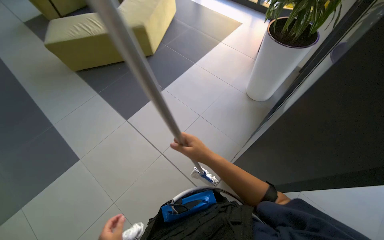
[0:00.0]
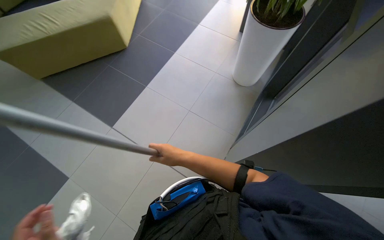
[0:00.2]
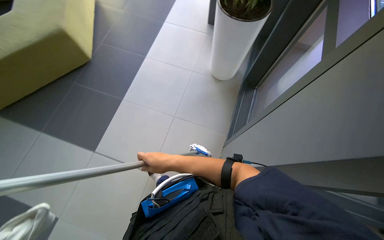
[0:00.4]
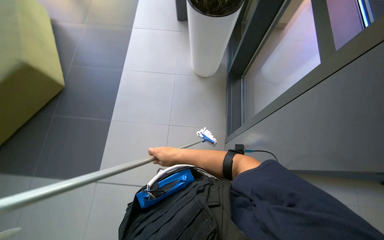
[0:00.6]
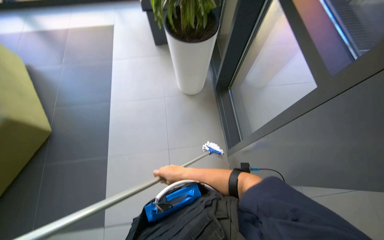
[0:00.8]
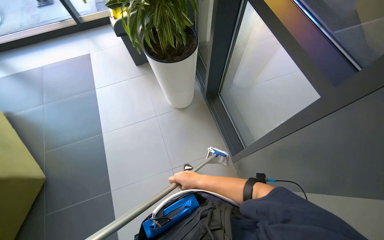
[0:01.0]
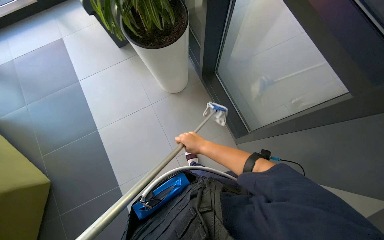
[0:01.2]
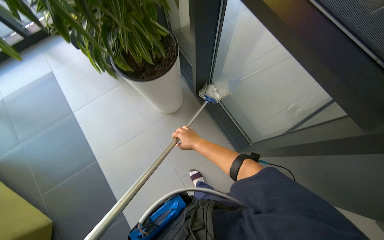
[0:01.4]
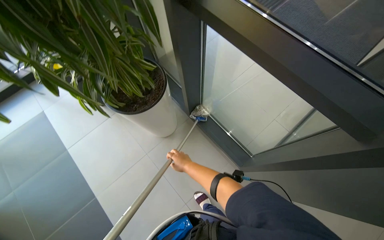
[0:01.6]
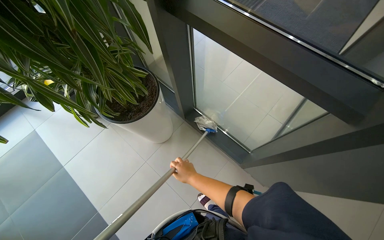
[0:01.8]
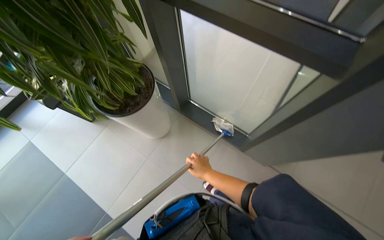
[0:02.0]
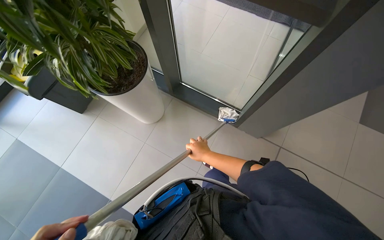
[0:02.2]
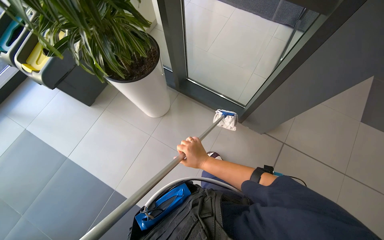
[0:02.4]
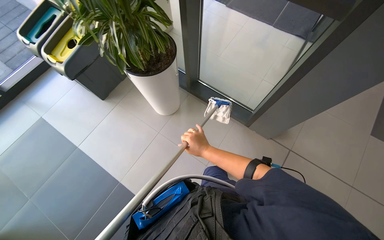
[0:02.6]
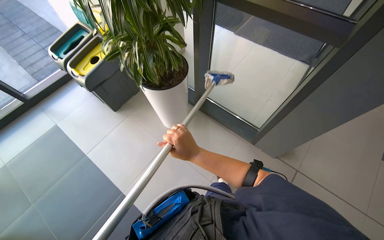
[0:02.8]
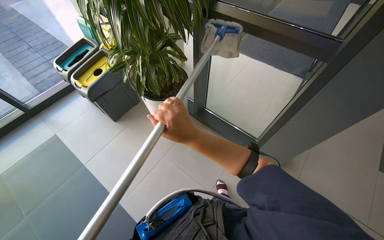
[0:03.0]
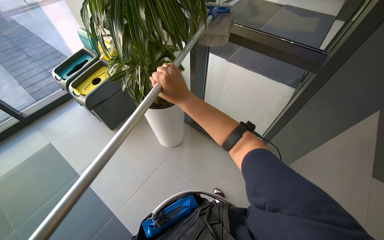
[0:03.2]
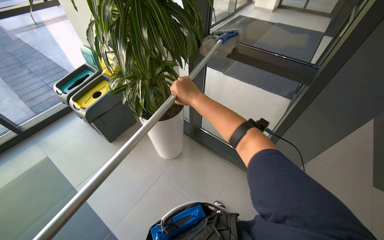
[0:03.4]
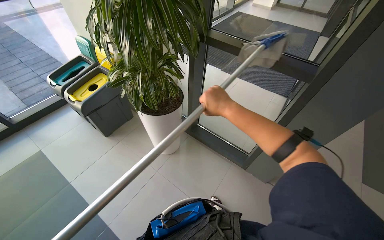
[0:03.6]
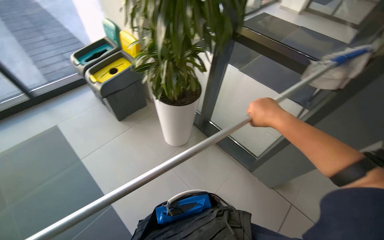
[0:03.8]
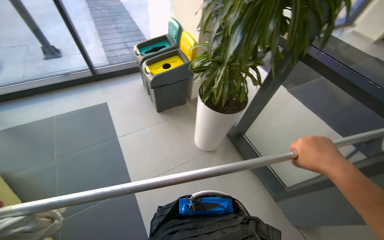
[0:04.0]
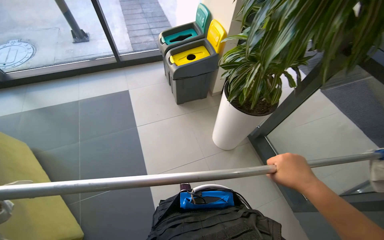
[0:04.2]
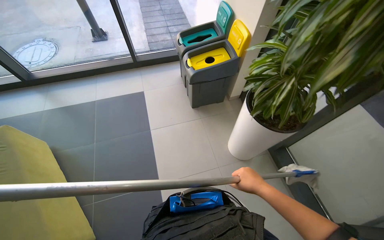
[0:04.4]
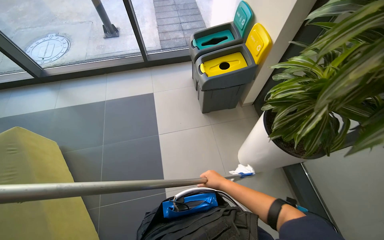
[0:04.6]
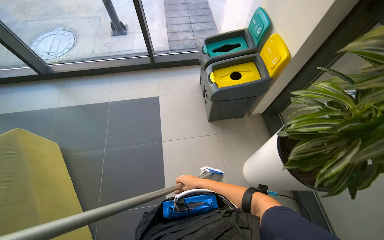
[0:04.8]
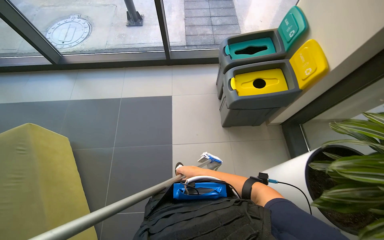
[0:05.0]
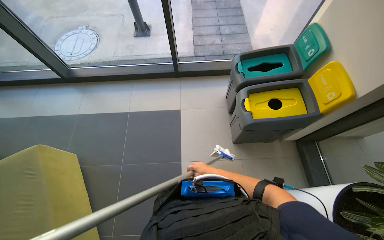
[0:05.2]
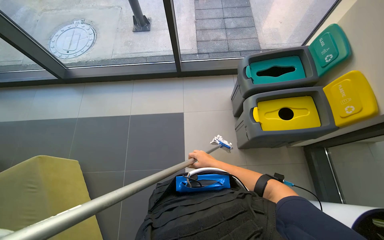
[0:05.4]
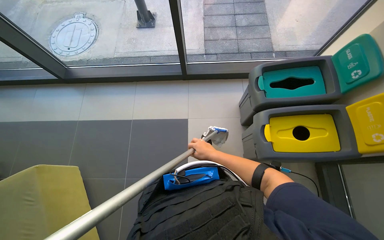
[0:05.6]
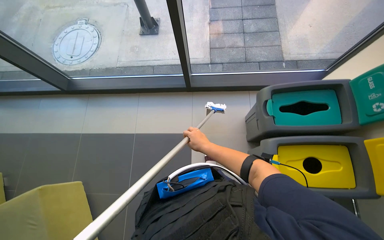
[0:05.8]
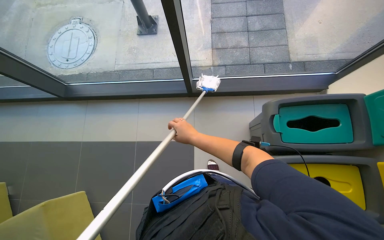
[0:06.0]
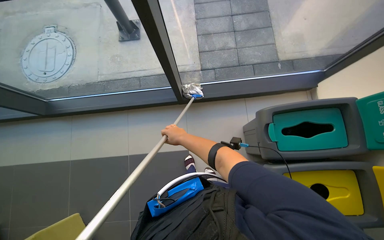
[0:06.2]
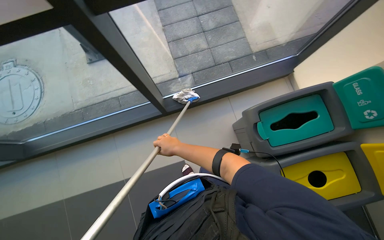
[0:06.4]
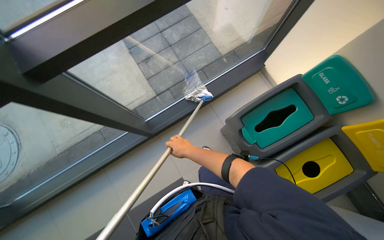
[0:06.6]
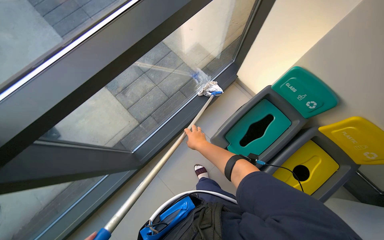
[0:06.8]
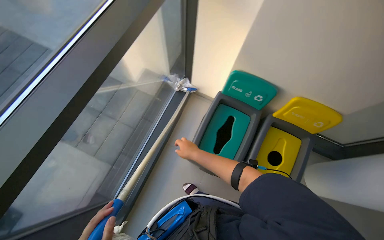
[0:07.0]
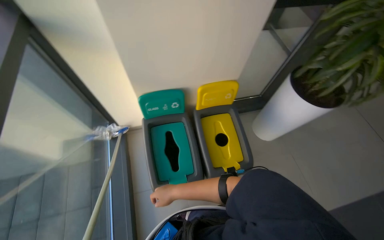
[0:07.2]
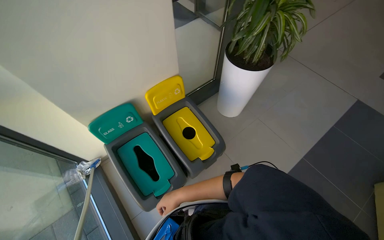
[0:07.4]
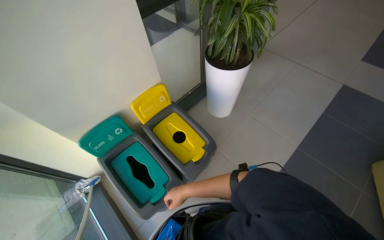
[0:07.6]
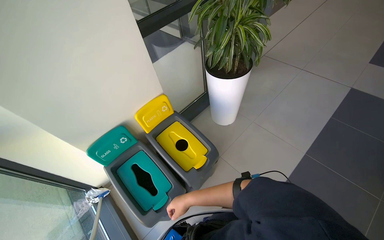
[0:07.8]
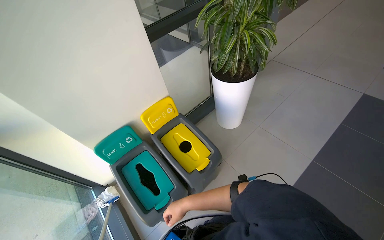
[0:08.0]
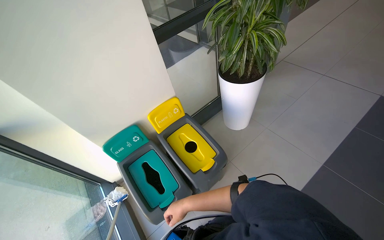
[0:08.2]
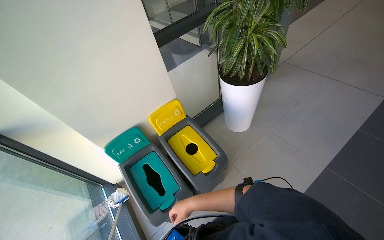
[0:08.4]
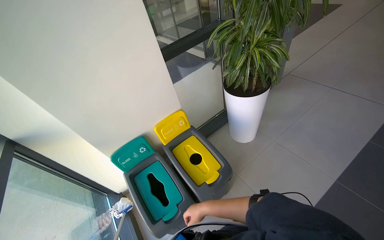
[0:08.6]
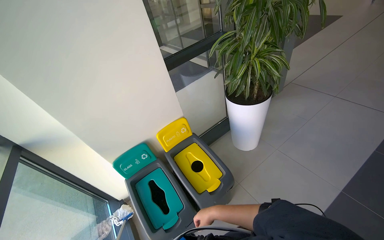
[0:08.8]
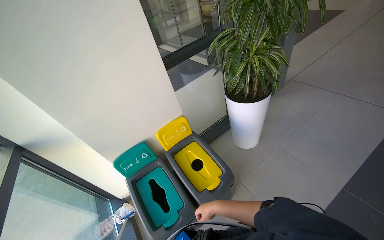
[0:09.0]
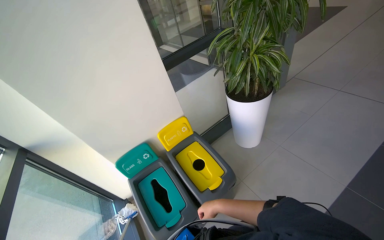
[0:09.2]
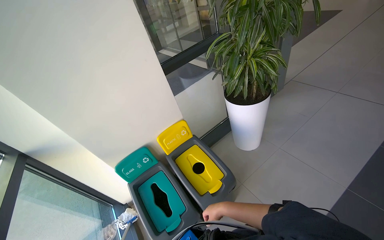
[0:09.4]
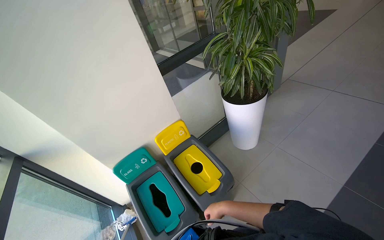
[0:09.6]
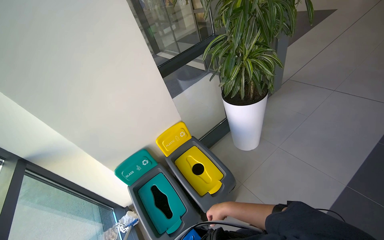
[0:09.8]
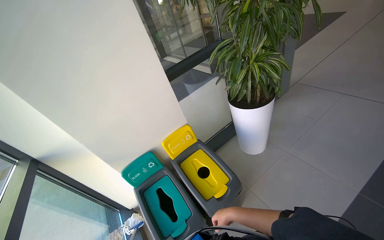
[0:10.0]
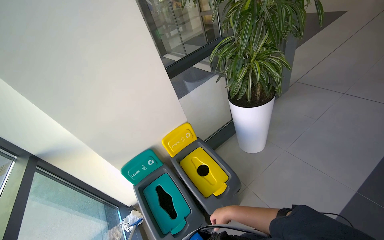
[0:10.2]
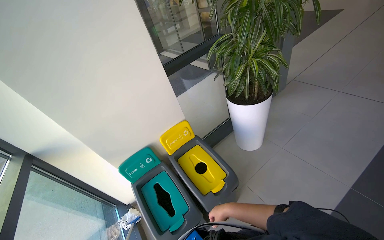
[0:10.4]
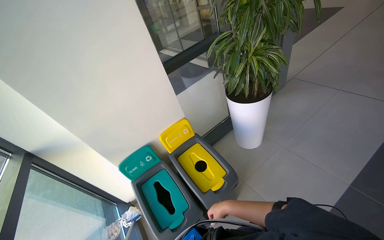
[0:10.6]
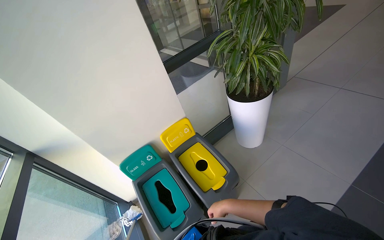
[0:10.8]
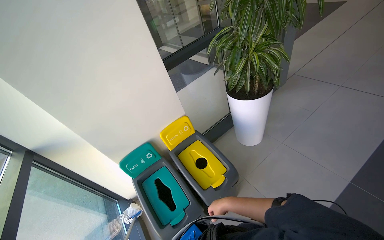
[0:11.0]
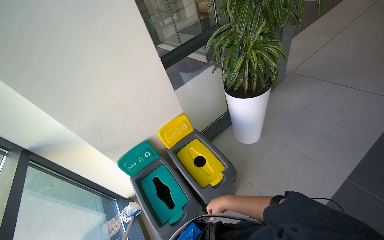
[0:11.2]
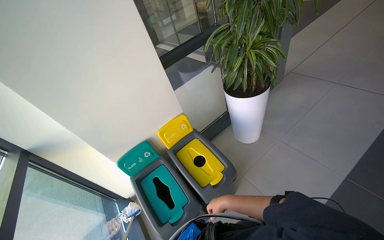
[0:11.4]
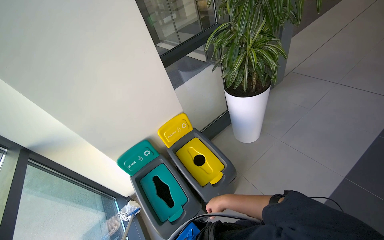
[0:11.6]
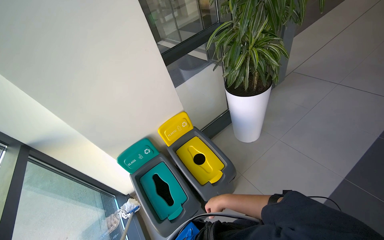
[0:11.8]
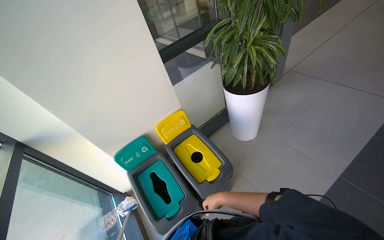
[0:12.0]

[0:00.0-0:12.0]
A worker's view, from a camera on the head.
Job: cleaning windows.
The whole recording: Cleaning glass windows. The worker cleans the large glass windows with a long-handled cleaning tool.
0:00.0 to 0:01.6: The wearer looks roughly 40 degrees further to the right. The right hand is displaced farther from the camera by roughly 25 cm.
0:01.6 to 0:03.0: The camera travels roughly 50 cm. The view tips upward by approximately 10 degrees.
0:03.0 to 0:04.4: The wearer's head swings about 35 degrees to the left.
0:04.4 to 0:06.0: The head travels some 1.5 m. The head rotates some 20 degrees to the left. The view tips downward by approximately 15 degrees.
0:06.0 to 0:07.6: The head turns to the right by about 135 degrees. The camera pitches upward, by about 15 degrees.
0:07.6 to 0:09.0: The wearer looks about 10 degrees further upward. The right hand shifts roughly 10 cm to the right.

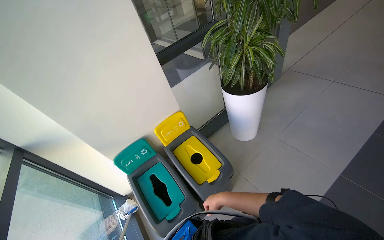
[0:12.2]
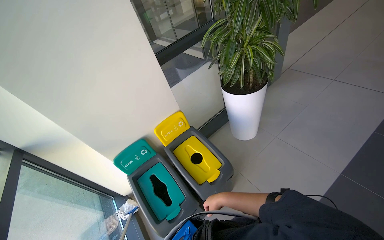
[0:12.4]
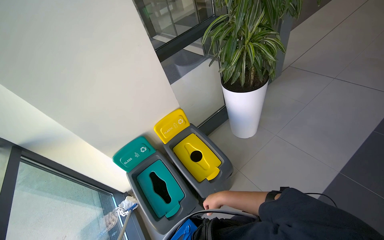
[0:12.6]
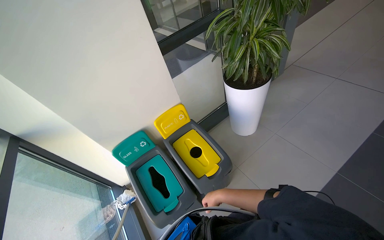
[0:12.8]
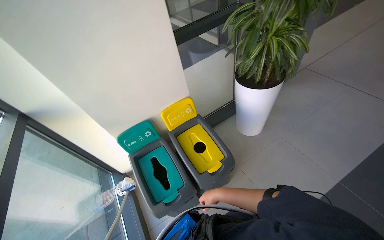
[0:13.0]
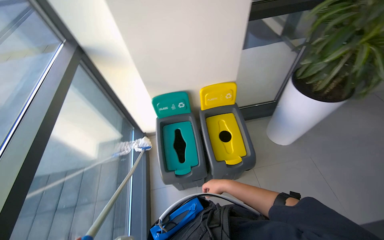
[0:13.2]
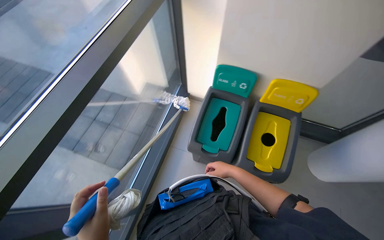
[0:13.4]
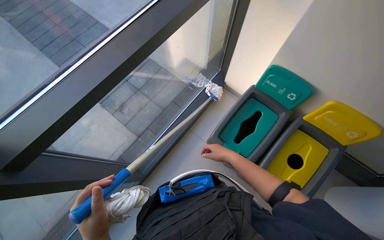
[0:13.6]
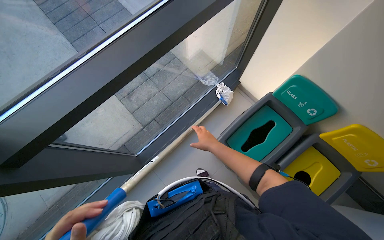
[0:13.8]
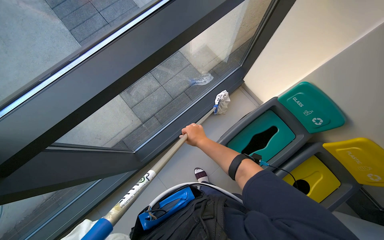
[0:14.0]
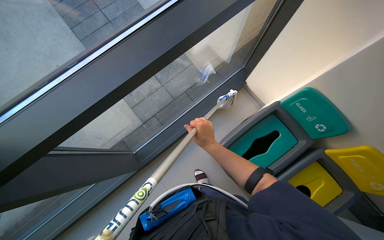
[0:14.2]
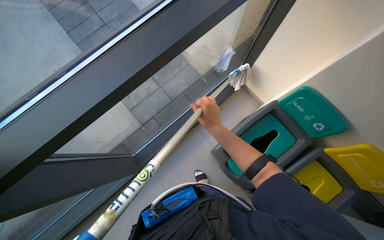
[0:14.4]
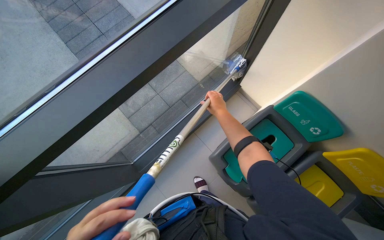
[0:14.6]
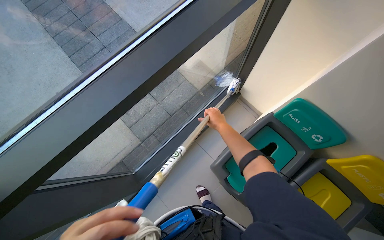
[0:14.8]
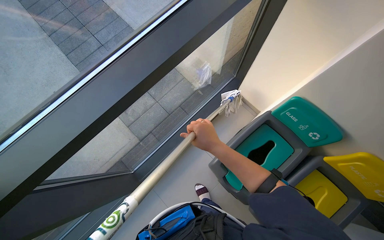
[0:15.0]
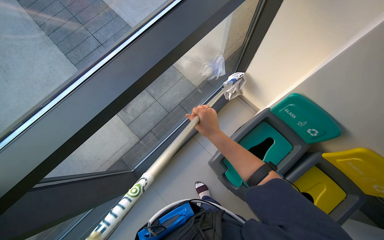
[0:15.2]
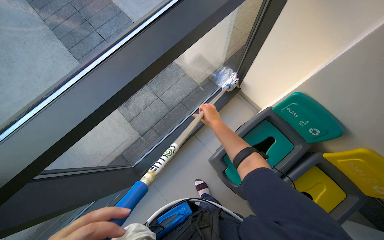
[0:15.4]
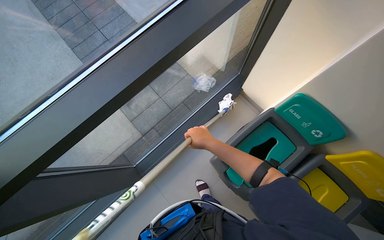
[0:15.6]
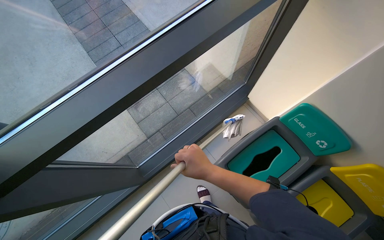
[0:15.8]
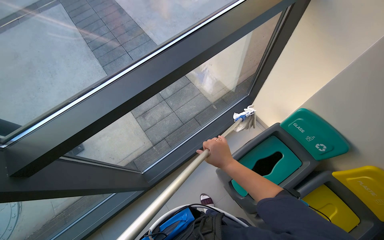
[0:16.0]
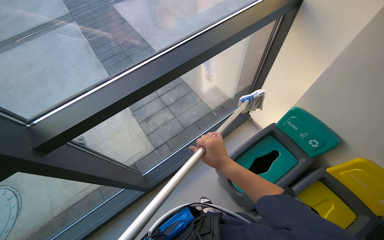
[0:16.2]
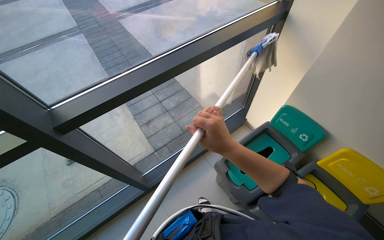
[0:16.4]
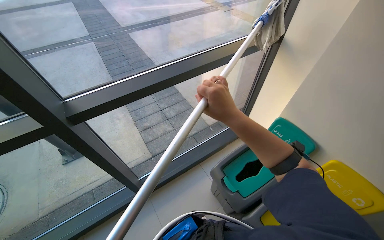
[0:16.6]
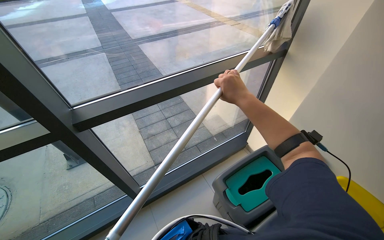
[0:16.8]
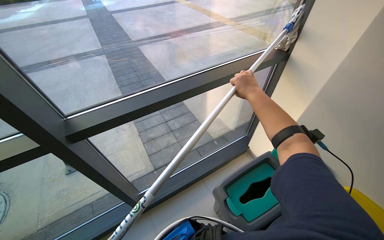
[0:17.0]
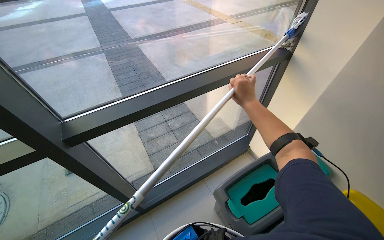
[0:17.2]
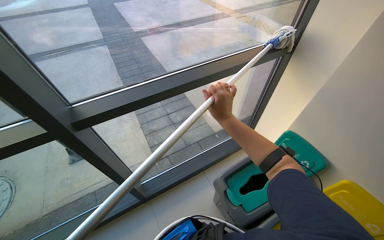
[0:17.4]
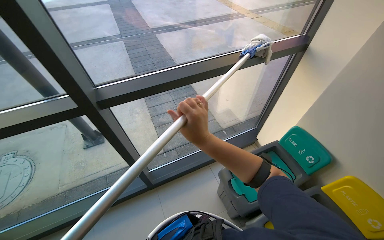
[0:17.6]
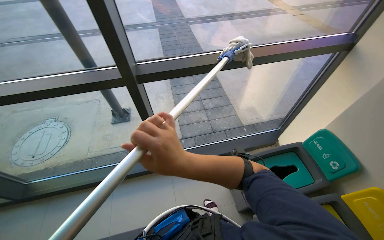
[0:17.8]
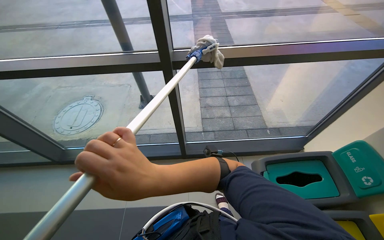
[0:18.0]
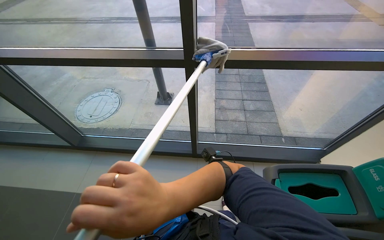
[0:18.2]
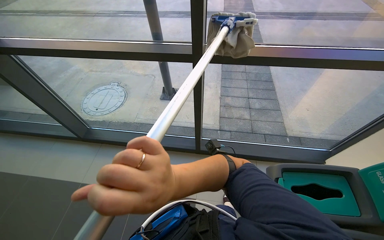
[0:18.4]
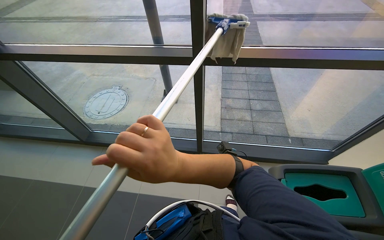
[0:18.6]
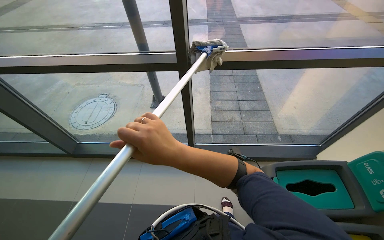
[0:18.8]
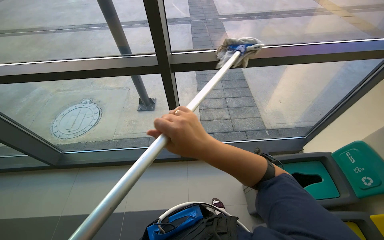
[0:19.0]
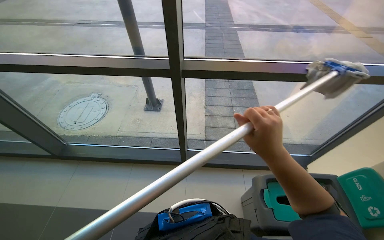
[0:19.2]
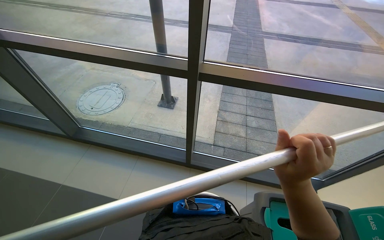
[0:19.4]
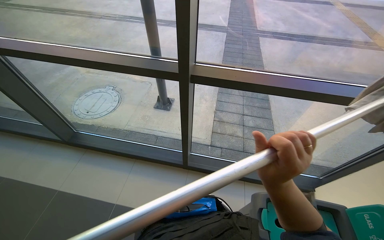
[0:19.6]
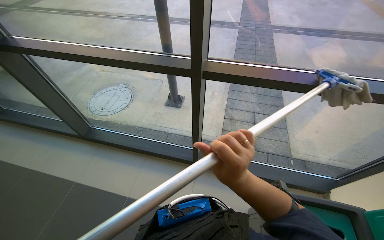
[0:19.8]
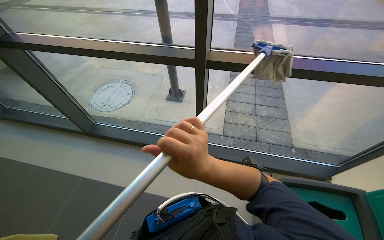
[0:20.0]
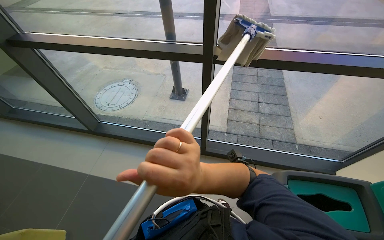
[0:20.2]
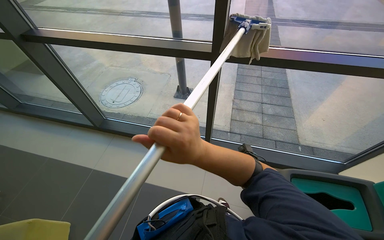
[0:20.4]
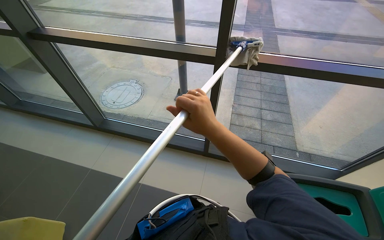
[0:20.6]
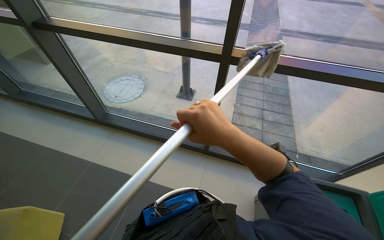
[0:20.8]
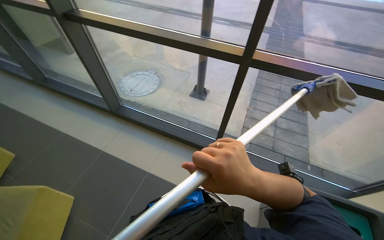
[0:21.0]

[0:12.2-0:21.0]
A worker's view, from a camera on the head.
Job: cleaning windows.
The whole recording: Cleaning glass windows. The worker cleans the large glass windows with a long-handled cleaning tool.
0:12.2 to 0:13.6: The wearer's head swings some 80 degrees to the left. The camera pitches downward, by approximately 30 degrees.
0:13.6 to 0:15.2: The right hand shifts approximately 20 cm up the picture.
0:15.2 to 0:16.6: The head travels roughly 40 cm. The view tilts roughly 20 degrees upward.
0:16.6 to 0:18.0: The wearer's head swings some 30 degrees to the left.
0:18.0 to 0:19.6: The right hand goes about 25 cm to the right.
0:19.6 to 0:21.0: The right hand shifts some 25 cm to the left.
